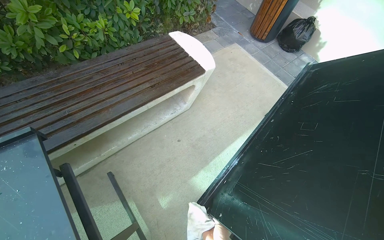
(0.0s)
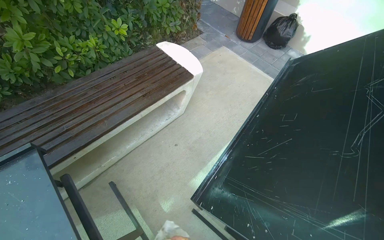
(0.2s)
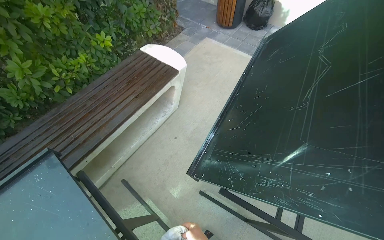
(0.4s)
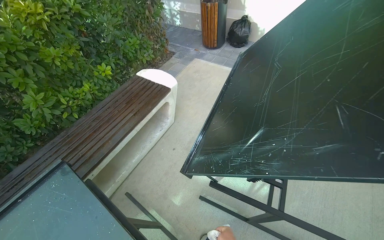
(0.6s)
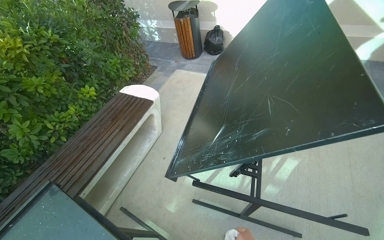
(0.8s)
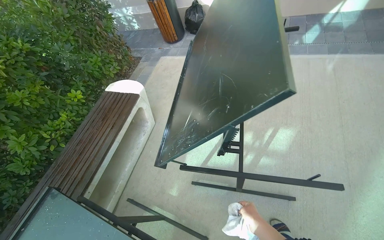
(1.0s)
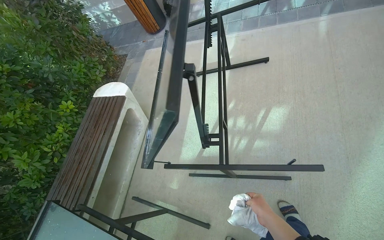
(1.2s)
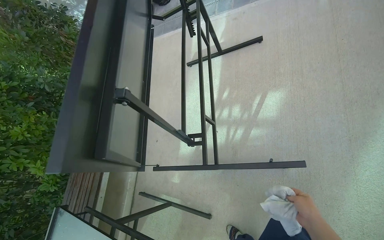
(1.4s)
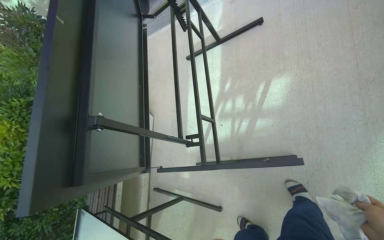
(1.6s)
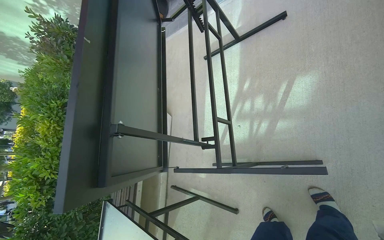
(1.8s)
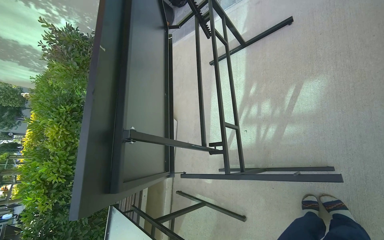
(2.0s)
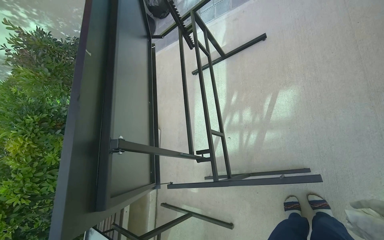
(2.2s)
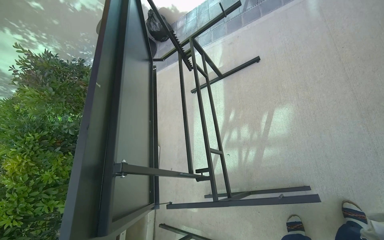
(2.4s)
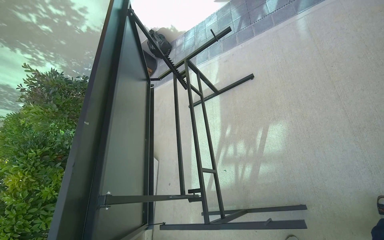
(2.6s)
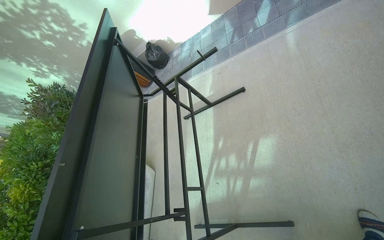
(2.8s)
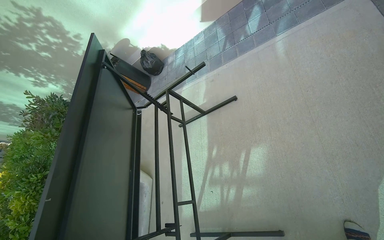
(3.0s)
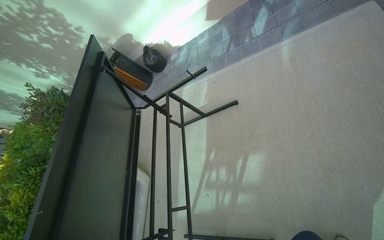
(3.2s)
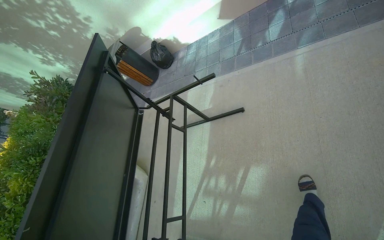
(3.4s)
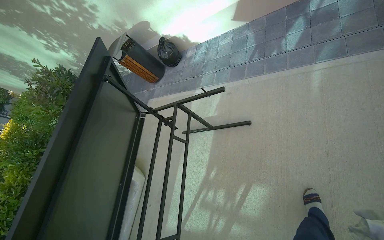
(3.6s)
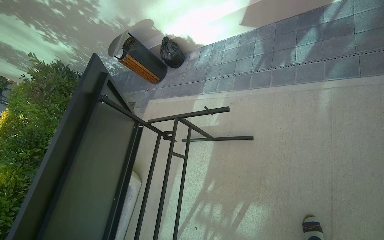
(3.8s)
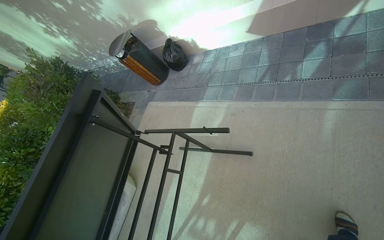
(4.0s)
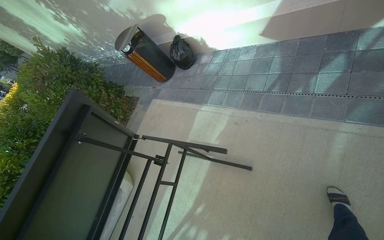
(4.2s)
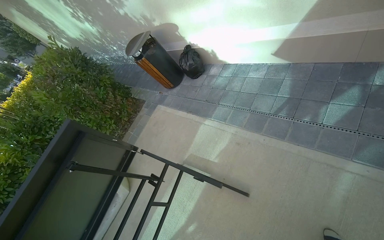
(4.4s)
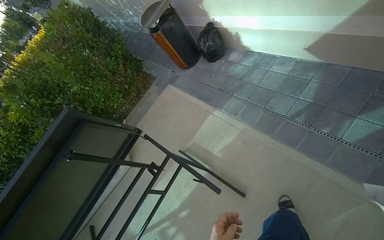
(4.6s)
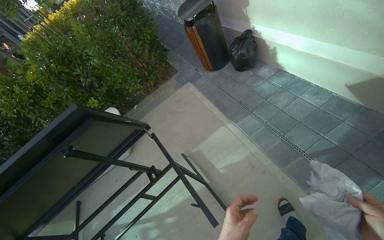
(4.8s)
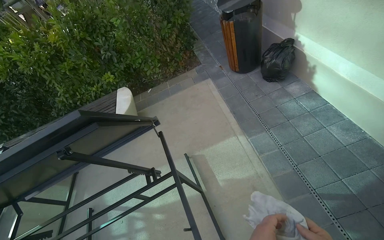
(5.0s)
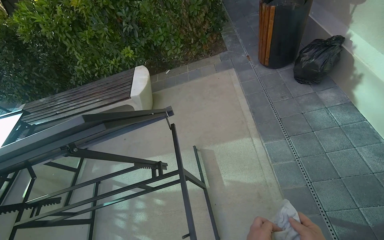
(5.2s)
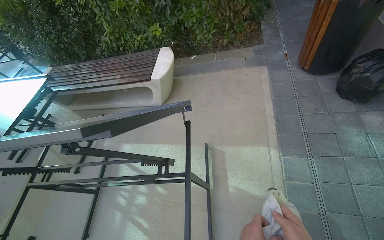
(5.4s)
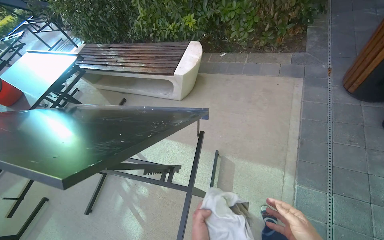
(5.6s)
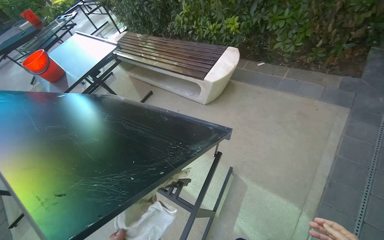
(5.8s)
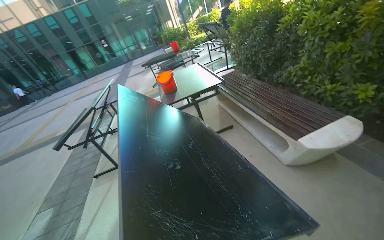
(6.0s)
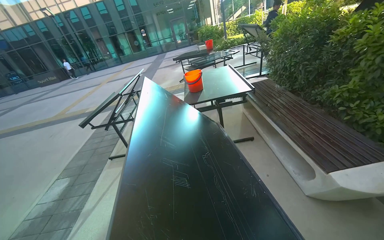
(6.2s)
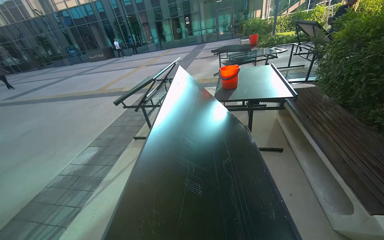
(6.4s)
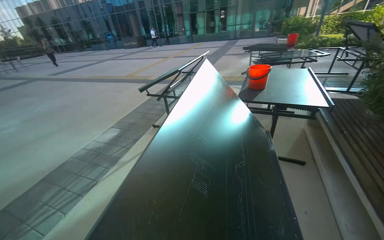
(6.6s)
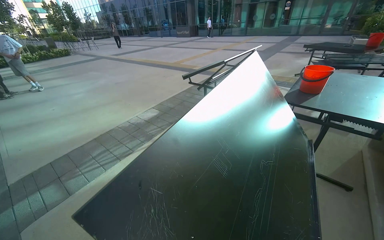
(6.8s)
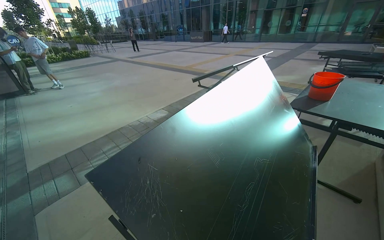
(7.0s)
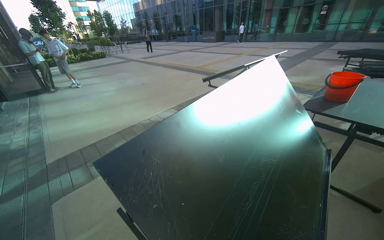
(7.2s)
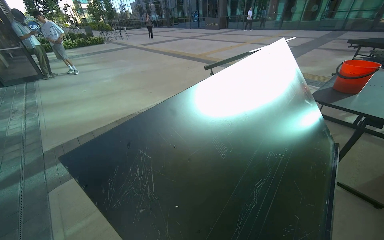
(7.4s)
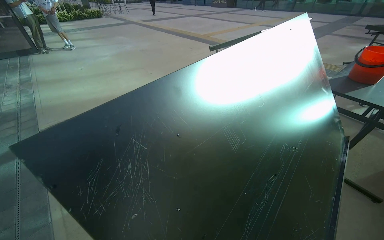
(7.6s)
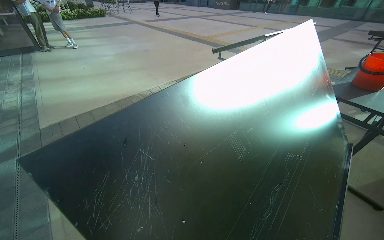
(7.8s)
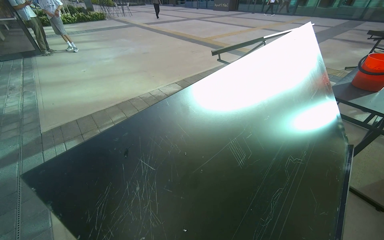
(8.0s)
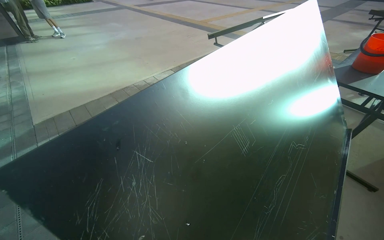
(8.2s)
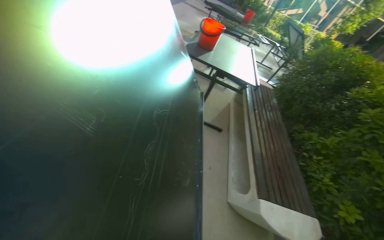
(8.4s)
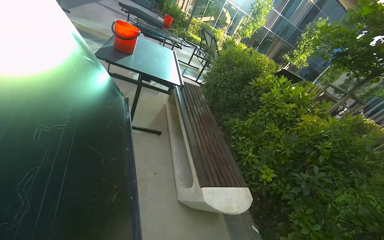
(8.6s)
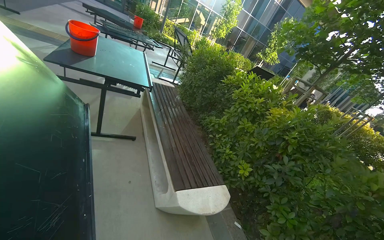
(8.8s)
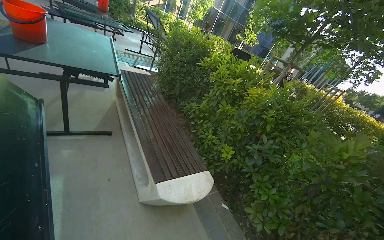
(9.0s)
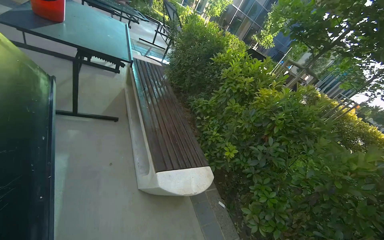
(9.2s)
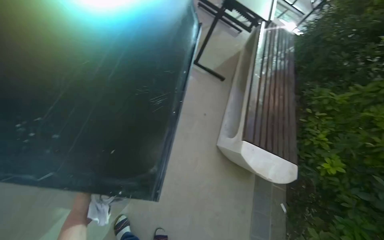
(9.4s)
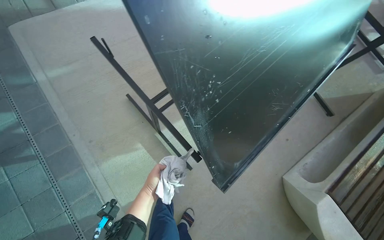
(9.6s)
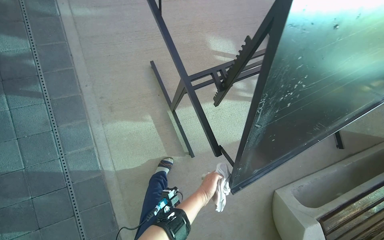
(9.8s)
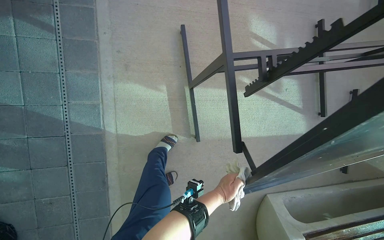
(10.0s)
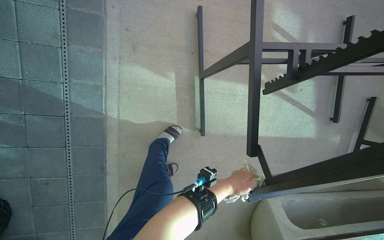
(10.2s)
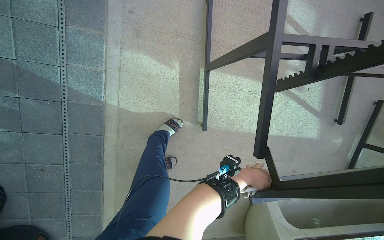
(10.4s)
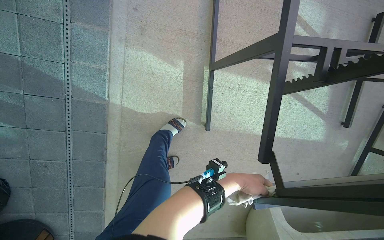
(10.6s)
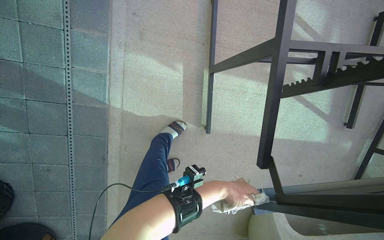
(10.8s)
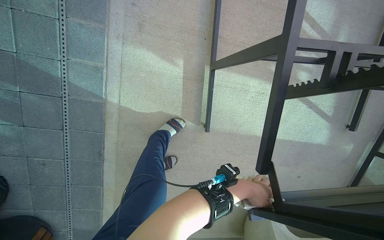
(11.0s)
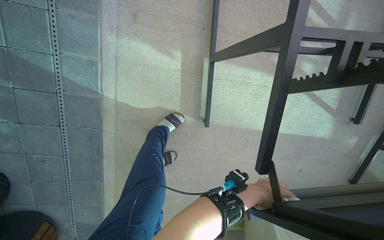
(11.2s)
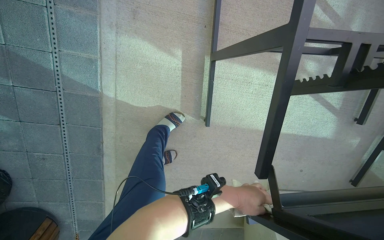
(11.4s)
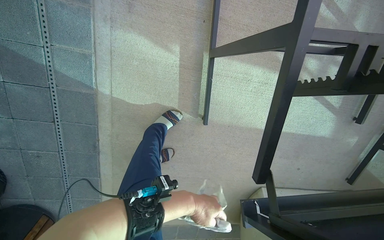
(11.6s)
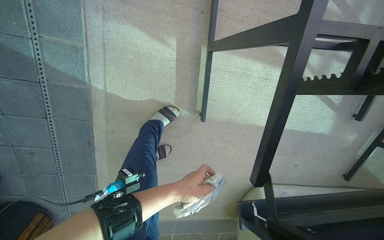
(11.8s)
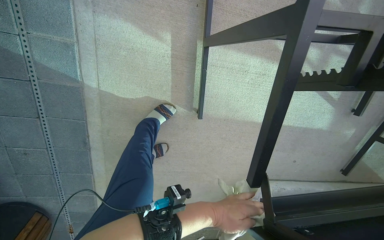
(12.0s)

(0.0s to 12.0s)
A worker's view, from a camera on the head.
Job: wiping surfaces.
The whole recording: Wiping outdoor table frame. The worker wipes the frame and underside of an outdoor table with a cloth.
1.6s - 3.0s: The wearer moves about 40 cm. The view tips upward by some 15 degrees.
3.0s - 4.4s: The camera travels about 90 cm. The scene rotates clockwise by approximately 30 degrees.
4.4s - 6.0s: The camera is carried roughly 80 cm. The wearer looks roughly 120 degrees further to the left. The wearer looks about 20 degrees further downward.
6.0s - 7.6s: The wearer's head swings approximately 70 degrees to the left. The view tilts approximately 15 degrees downward.
7.6s - 9.0s: The wearer looks about 80 degrees further to the right. The wearer looks about 15 degrees further downward.

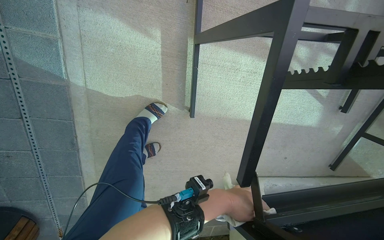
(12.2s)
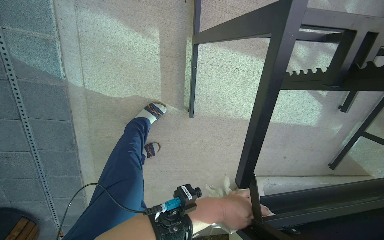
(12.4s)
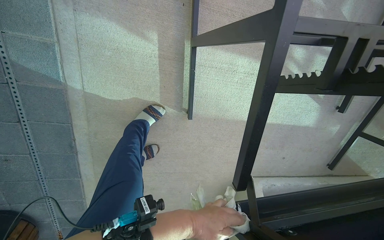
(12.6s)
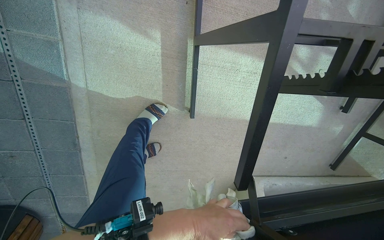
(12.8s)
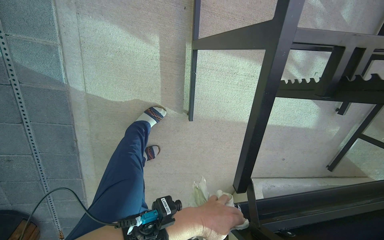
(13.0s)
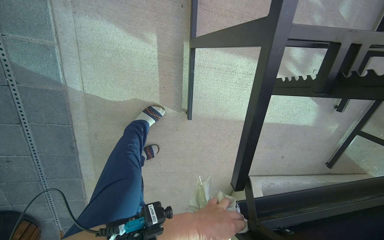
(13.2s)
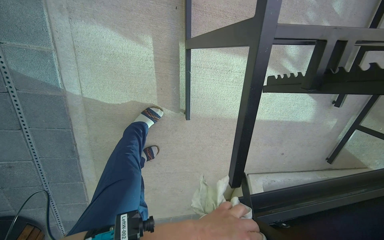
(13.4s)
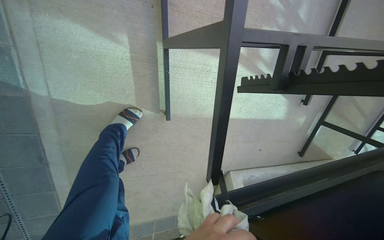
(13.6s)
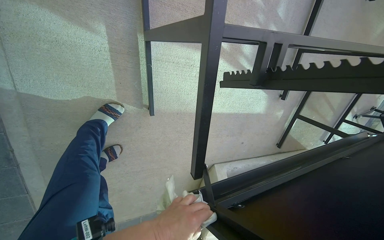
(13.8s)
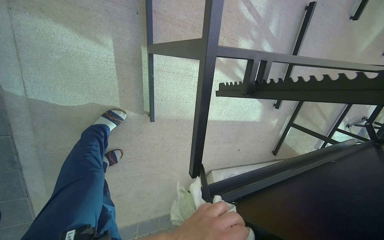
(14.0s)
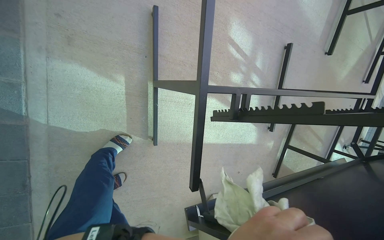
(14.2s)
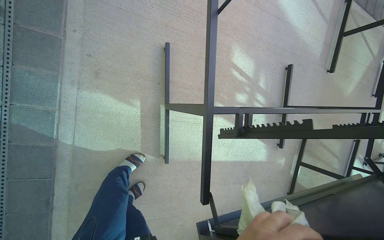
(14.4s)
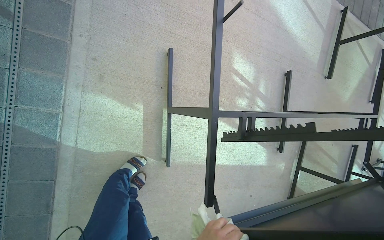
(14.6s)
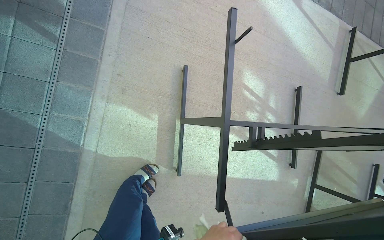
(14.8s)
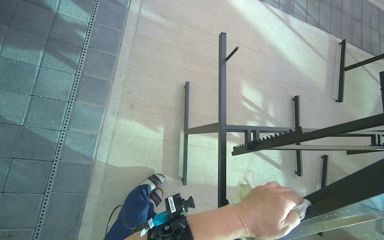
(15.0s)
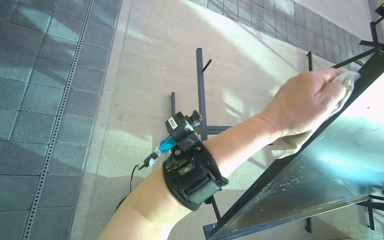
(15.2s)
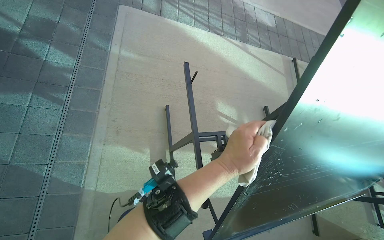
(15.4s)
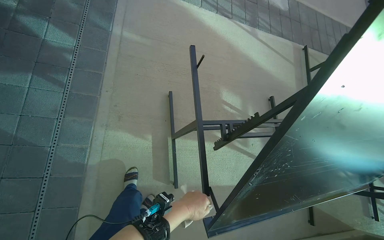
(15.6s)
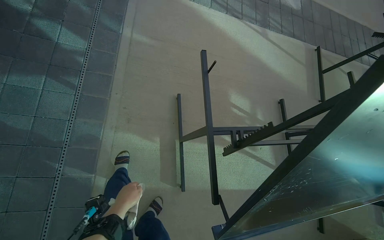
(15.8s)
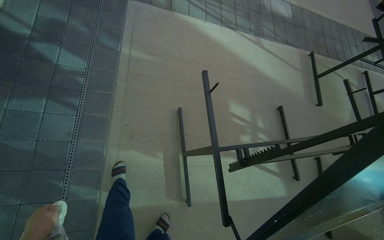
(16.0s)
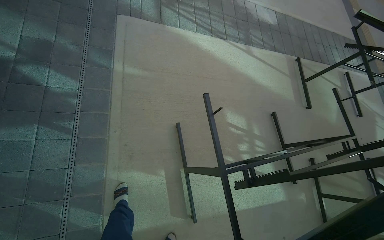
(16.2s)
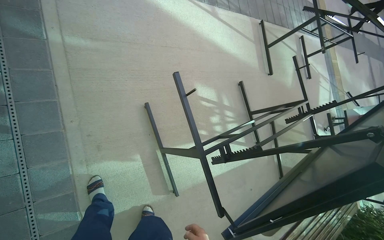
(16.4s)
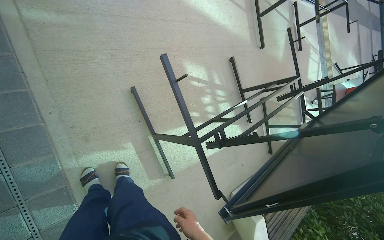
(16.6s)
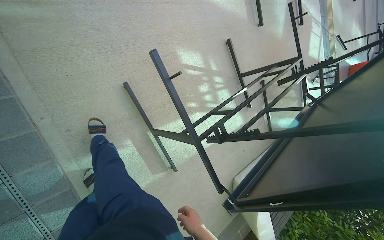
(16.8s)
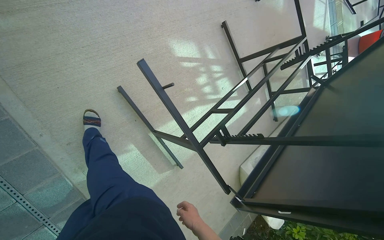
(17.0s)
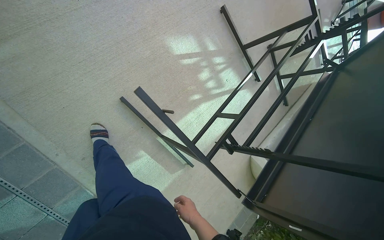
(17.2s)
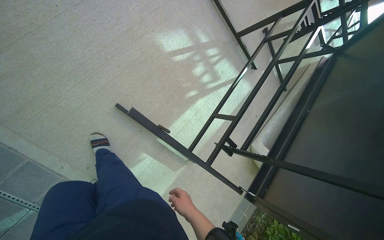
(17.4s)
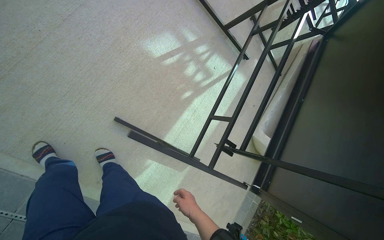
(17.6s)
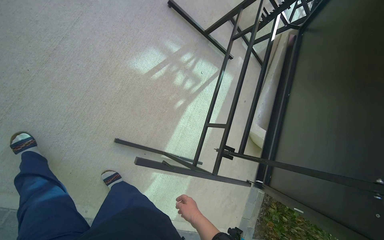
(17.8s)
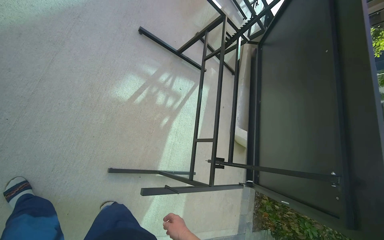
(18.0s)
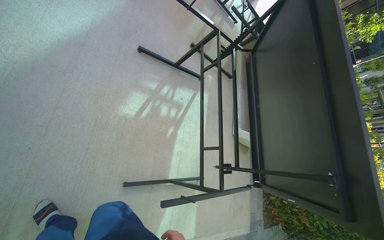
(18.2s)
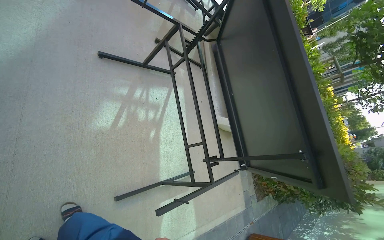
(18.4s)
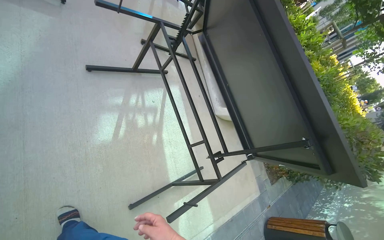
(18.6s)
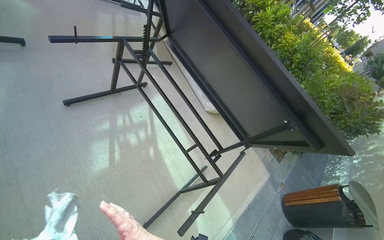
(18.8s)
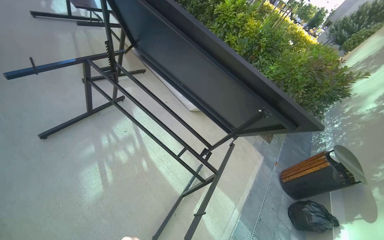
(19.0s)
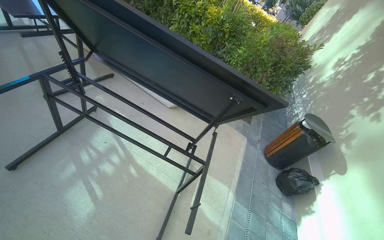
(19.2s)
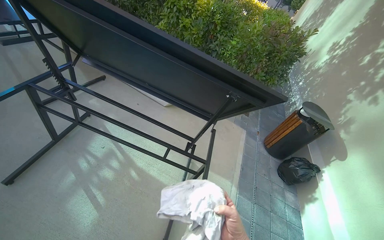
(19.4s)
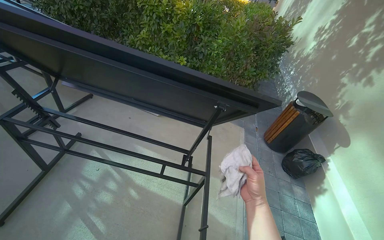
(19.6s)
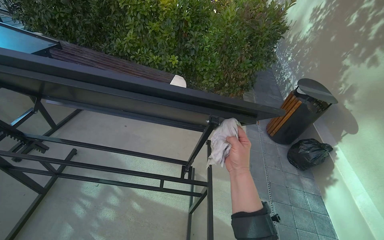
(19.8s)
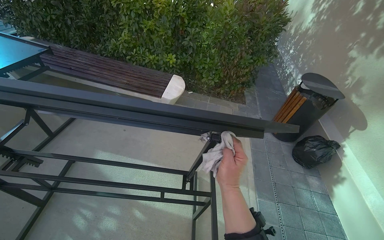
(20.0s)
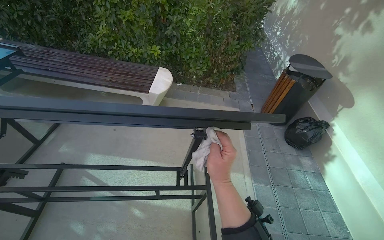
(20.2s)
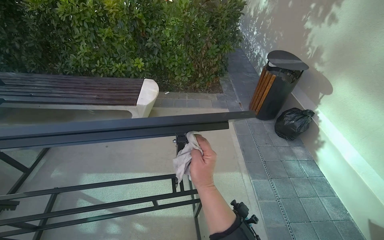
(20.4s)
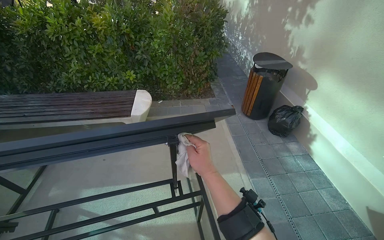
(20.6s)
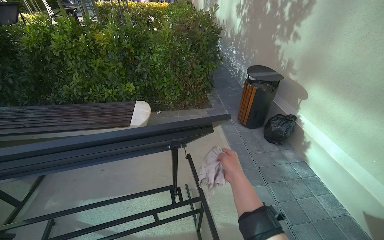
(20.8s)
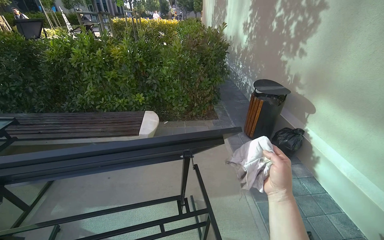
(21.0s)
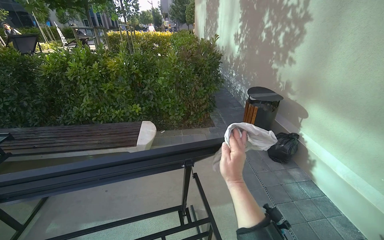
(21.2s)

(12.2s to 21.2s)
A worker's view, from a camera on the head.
Job: wiping surfaces.
The whole recording: Wiping outdoor table frame. The worker wipes the frame and underside of an outdoor table with a cloth.
13.8s - 15.2s: The wearer moves about 40 cm. The view tilts approximately 40 degrees upward.
15.2s - 16.6s: The wearer's head swings some 25 degrees to the right. The wearer looks some 20 degrees further downward.
16.6s - 18.2s: The head travels roughly 70 cm. The view tips downward by roughly 25 degrees. Everything in view rotates approximately 55 degrees counterclockwise.
18.2s - 19.8s: The camera travels about 50 cm. The wearer looks some 80 degrees further to the right. The view tips downward by approximately 15 degrees.
19.8s - 21.2s: The right hand goes to the left and returns, about 5 cm each way.
